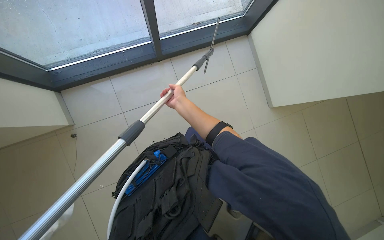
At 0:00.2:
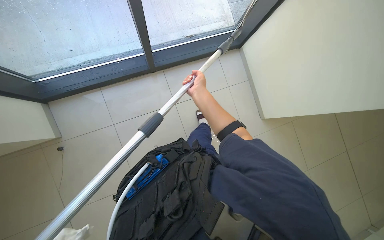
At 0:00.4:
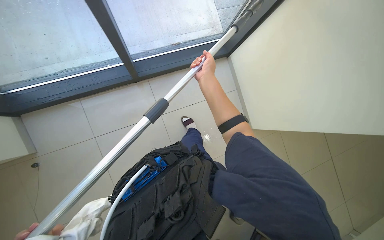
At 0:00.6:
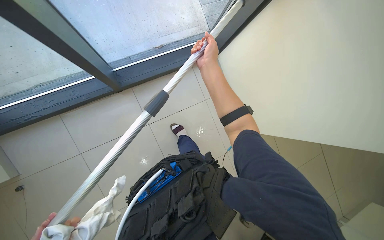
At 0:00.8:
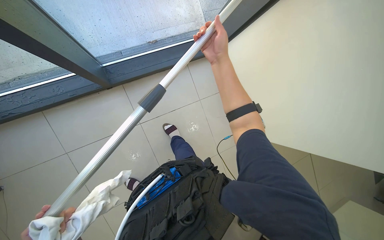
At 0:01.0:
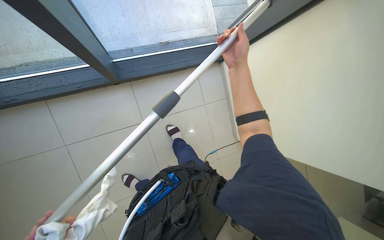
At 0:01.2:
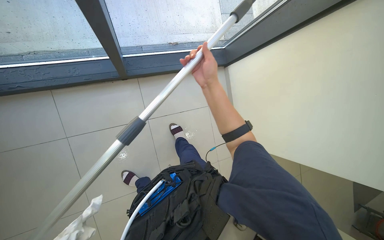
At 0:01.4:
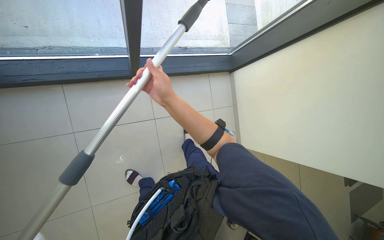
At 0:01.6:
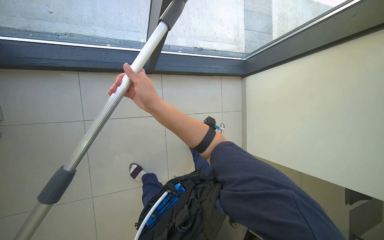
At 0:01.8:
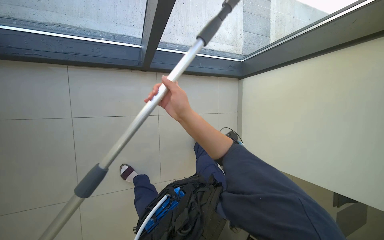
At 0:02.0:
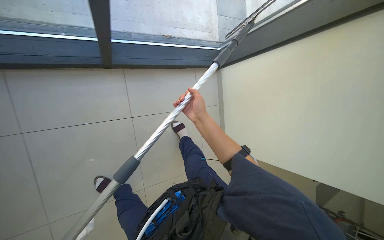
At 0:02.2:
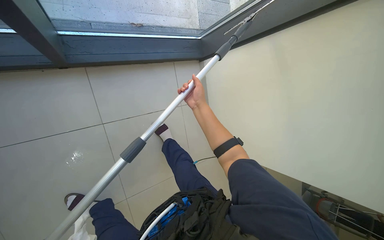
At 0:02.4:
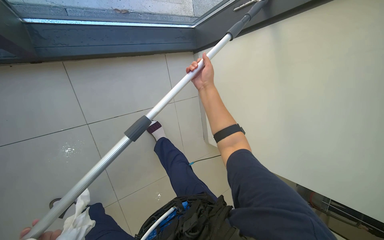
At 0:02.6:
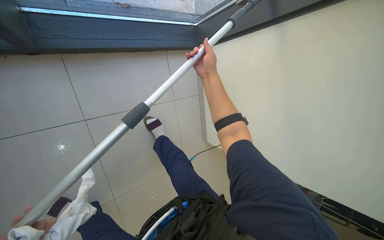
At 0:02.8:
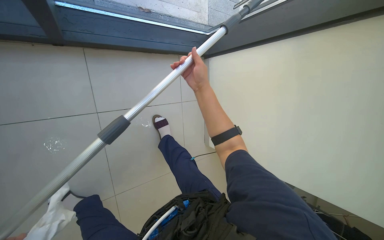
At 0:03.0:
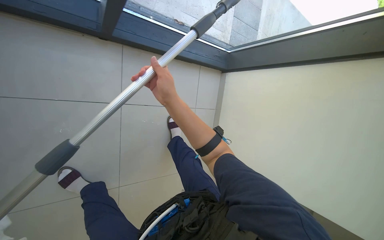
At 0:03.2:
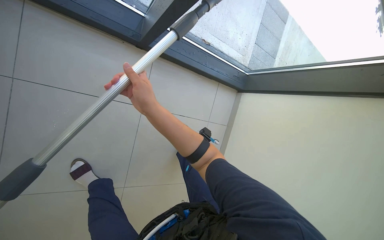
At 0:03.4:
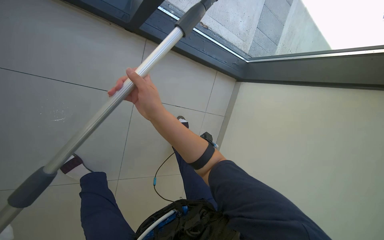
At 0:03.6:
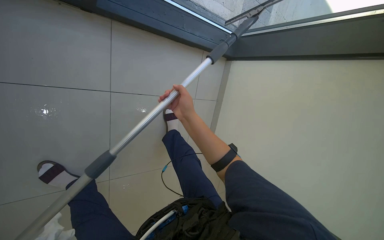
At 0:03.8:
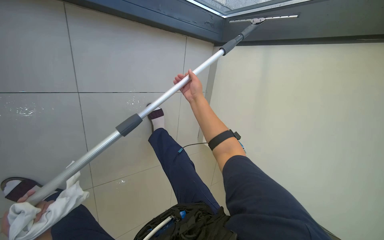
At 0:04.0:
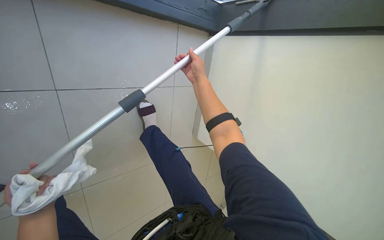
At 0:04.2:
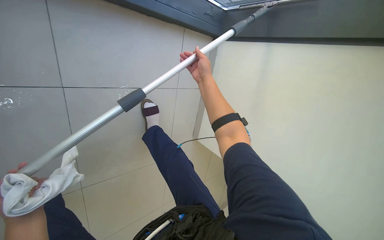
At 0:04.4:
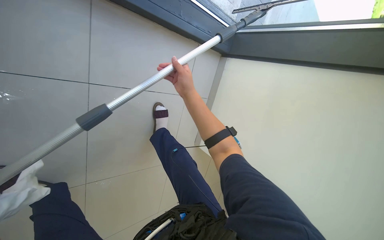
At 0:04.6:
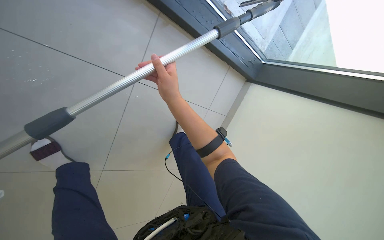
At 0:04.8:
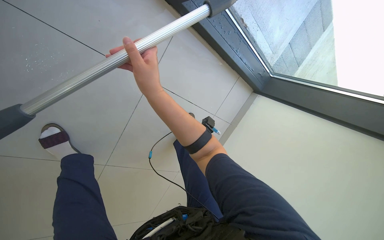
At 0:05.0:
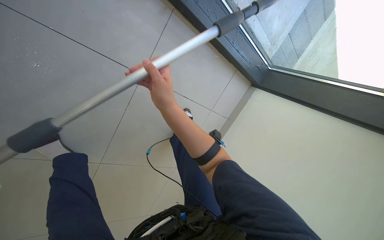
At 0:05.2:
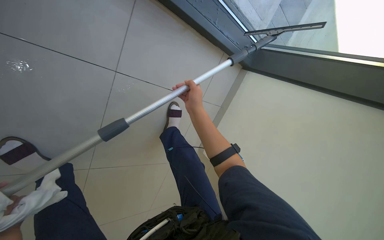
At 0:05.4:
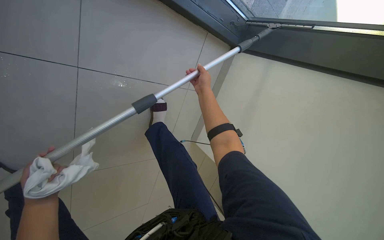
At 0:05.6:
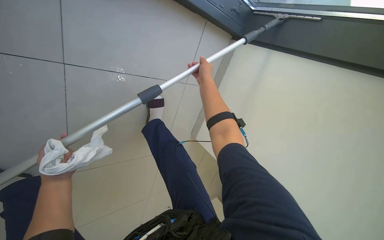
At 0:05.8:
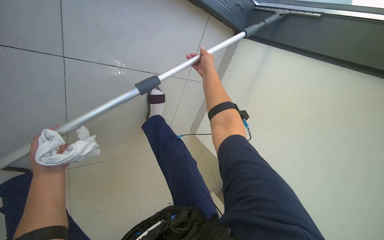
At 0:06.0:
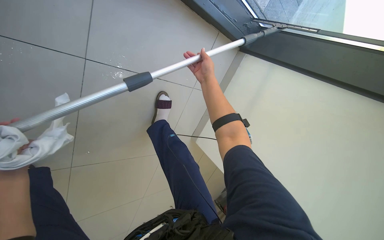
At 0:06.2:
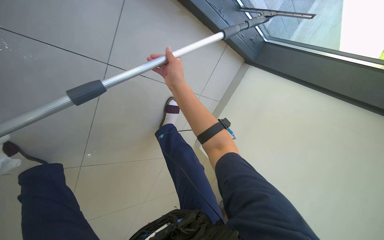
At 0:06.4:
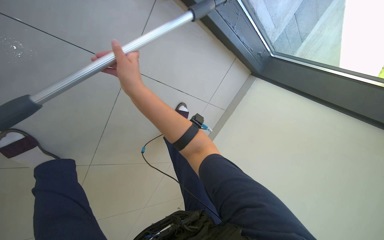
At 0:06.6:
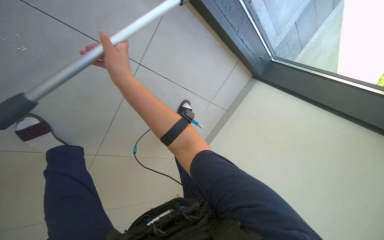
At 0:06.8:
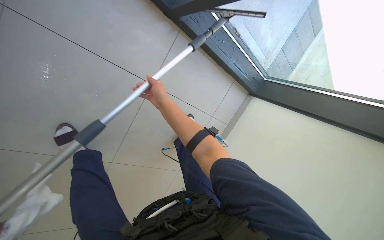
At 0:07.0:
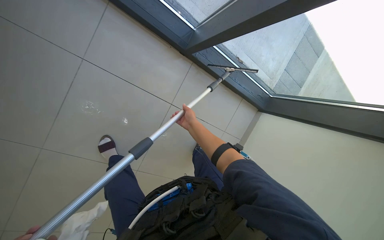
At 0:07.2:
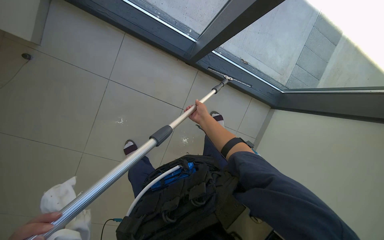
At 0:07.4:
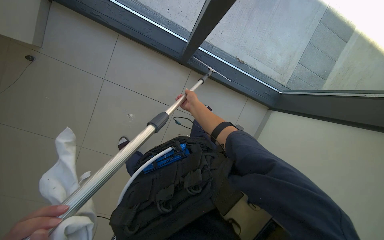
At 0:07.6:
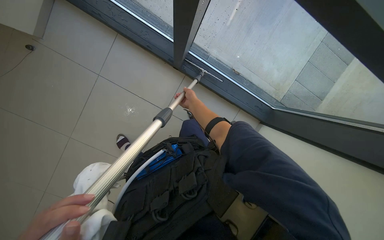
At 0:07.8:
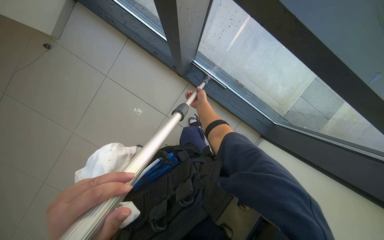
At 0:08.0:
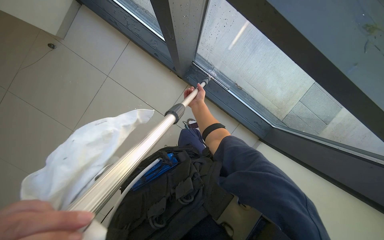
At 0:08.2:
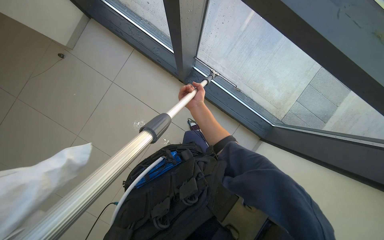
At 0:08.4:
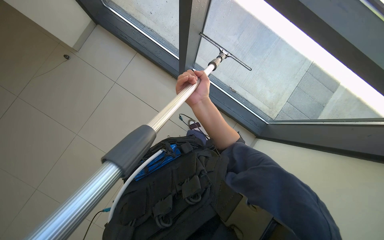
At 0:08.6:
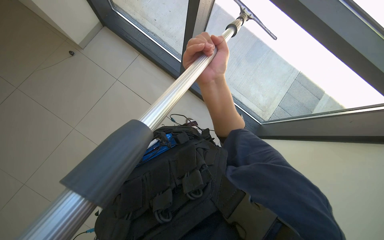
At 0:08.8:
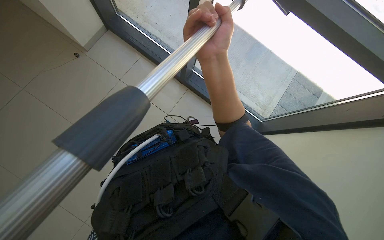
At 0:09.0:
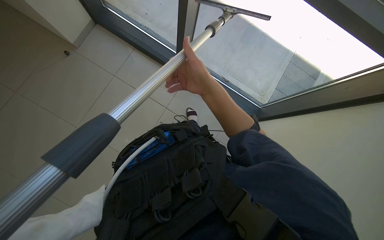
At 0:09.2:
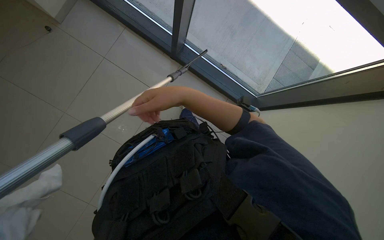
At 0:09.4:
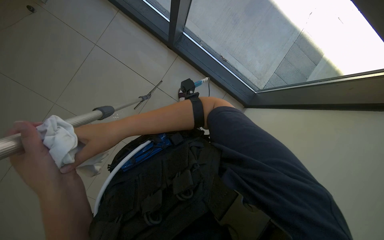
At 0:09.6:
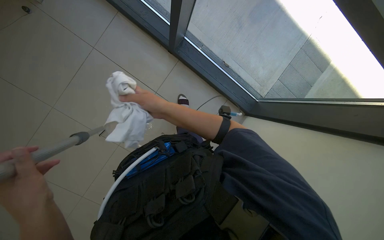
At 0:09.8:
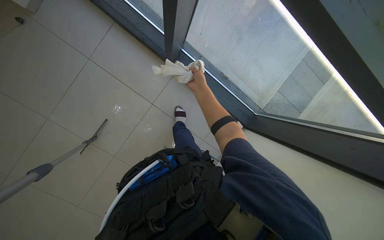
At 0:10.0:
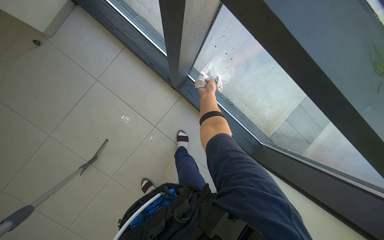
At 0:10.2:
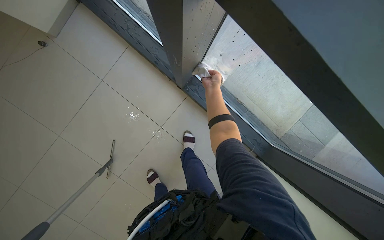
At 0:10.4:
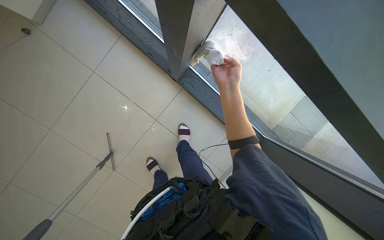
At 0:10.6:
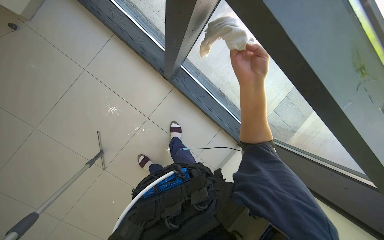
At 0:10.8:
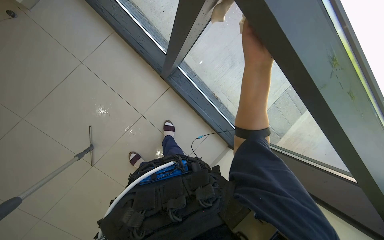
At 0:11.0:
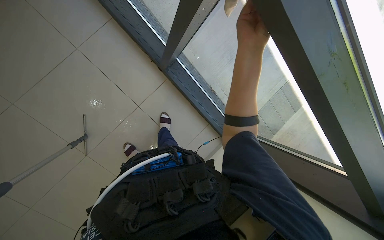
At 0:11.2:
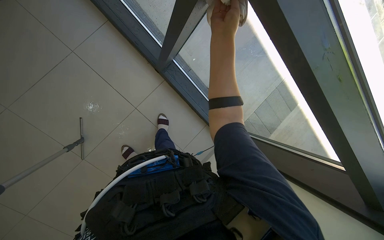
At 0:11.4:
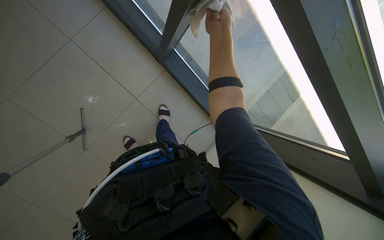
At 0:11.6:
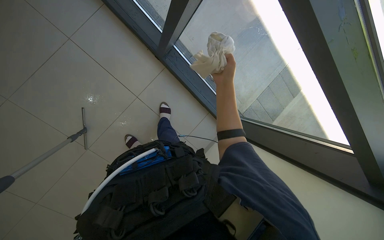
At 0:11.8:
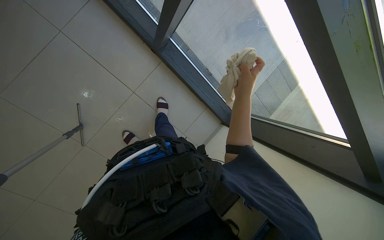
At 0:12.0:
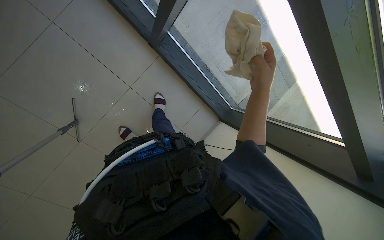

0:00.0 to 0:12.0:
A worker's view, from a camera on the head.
Job: cleaning windows.
The whole recording: Wiping glass frames with cloth. The worker wipes the glass frames using a cloth, both by hand and with a pole.
0:00.0 to 0:01.6: The camera is aimed about 15 degrees further to the right. The camera pitches upward, by approximately 15 degrees. The right hand is displaced nearer to the camera by some 10 cm, and reaches approximately 20 cm to the right, then returns.
0:01.6 to 0:03.0: The right hand goes farther from the camera and returns, some 25 cm each way.
0:03.0 to 0:04.4: The right hand moves nearer and farther over some 20 cm, changing direction 2 times.
0:04.4 to 0:06.0: The right hand heads farther from the camera, covering some 15 cm.
0:06.0 to 0:07.6: The wearer moves some 60 cm. The view swings roughly 20 degrees to the left. The view tilts roughly 35 degrees upward.
0:07.6 to 0:09.0: The right hand heads nearer to the camera, covering about 50 cm.
0:09.0 to 0:10.4: The right hand moves about 25 cm to the left and comes back.

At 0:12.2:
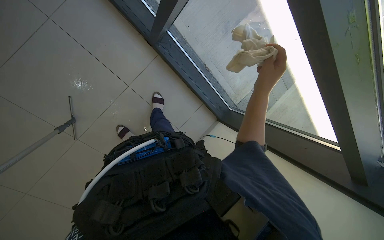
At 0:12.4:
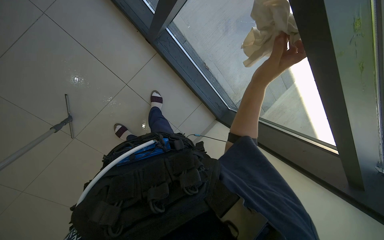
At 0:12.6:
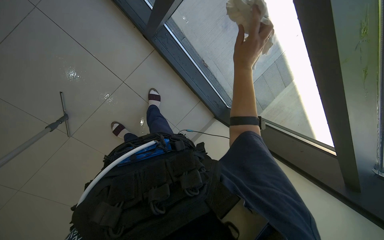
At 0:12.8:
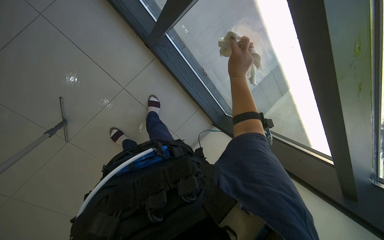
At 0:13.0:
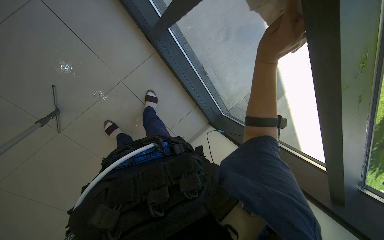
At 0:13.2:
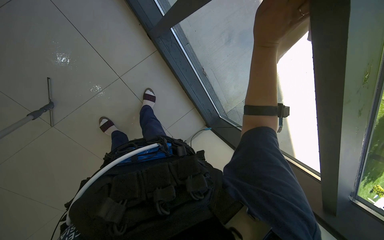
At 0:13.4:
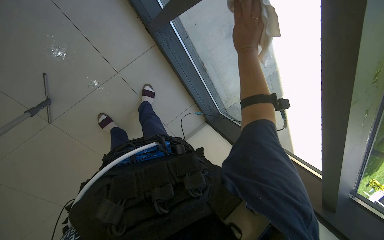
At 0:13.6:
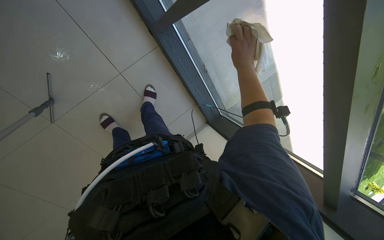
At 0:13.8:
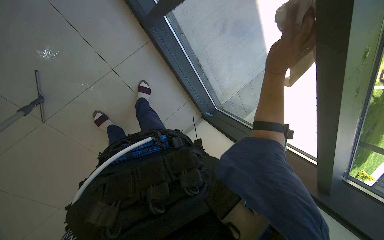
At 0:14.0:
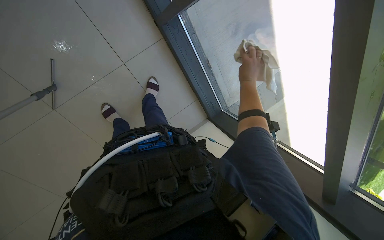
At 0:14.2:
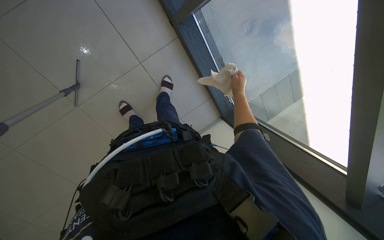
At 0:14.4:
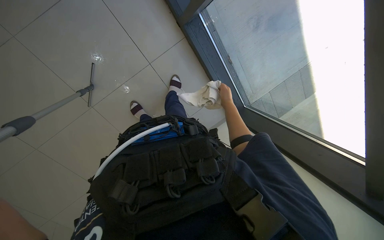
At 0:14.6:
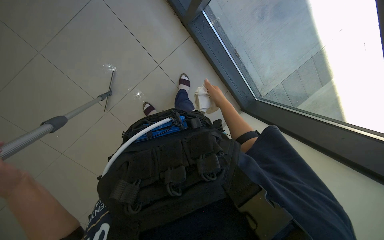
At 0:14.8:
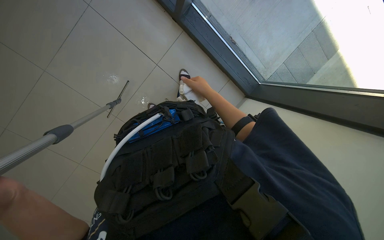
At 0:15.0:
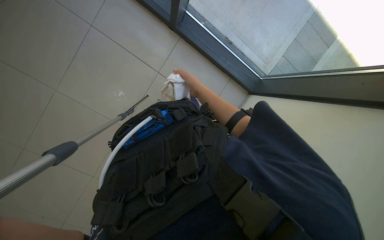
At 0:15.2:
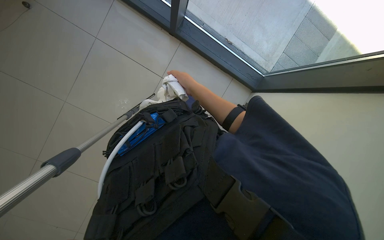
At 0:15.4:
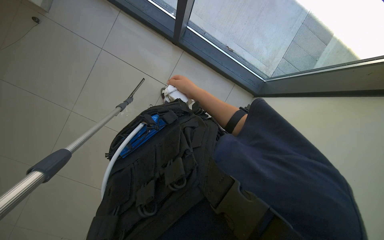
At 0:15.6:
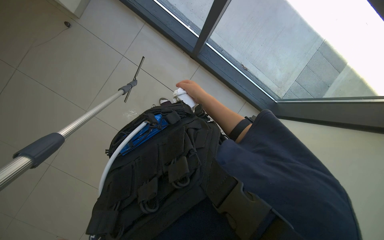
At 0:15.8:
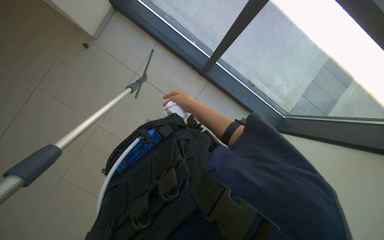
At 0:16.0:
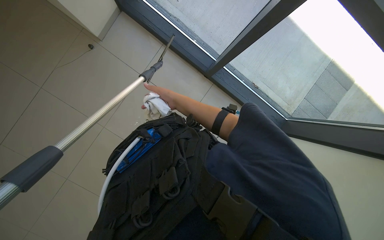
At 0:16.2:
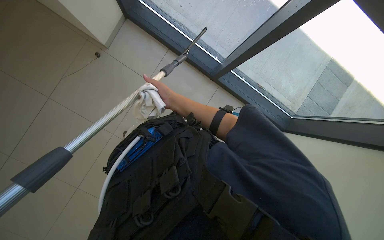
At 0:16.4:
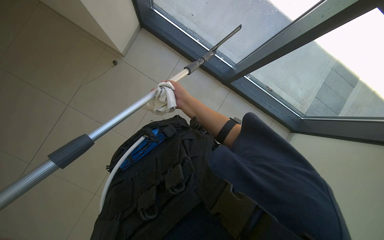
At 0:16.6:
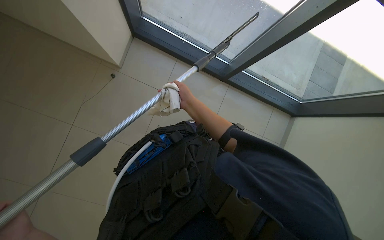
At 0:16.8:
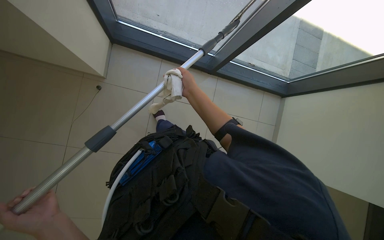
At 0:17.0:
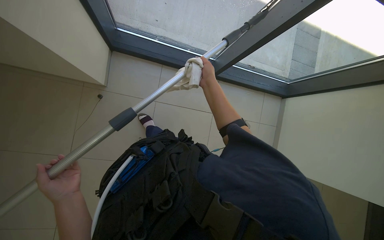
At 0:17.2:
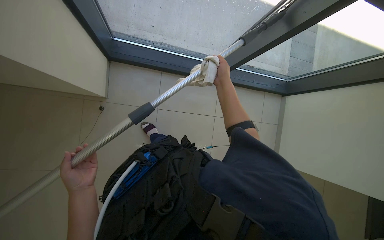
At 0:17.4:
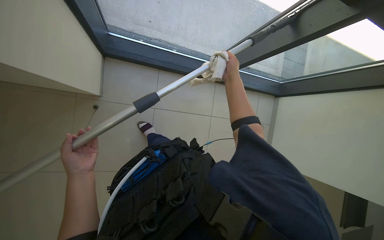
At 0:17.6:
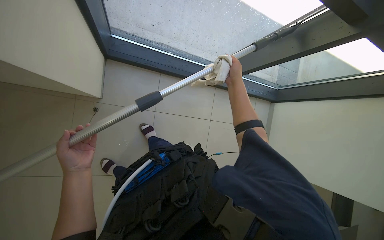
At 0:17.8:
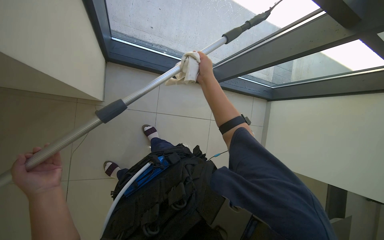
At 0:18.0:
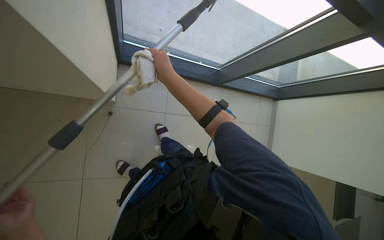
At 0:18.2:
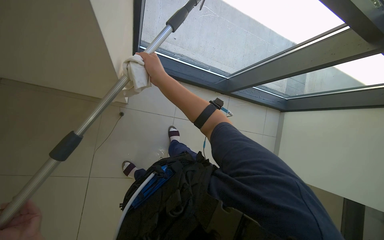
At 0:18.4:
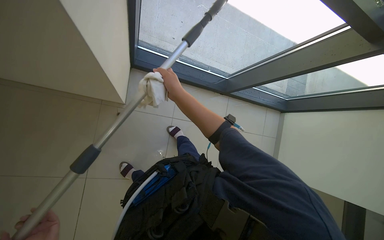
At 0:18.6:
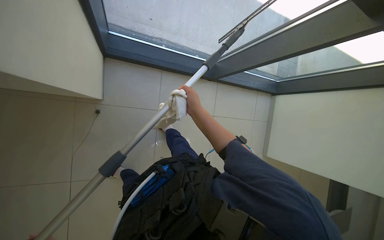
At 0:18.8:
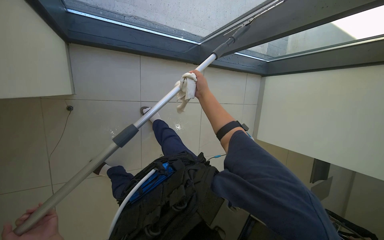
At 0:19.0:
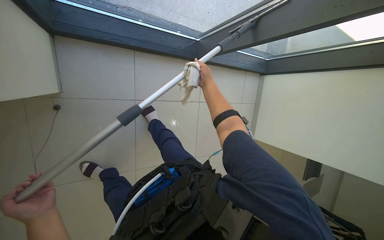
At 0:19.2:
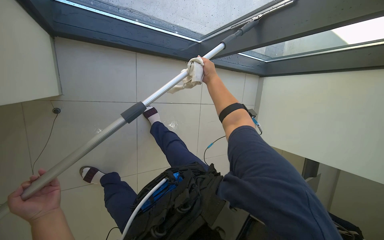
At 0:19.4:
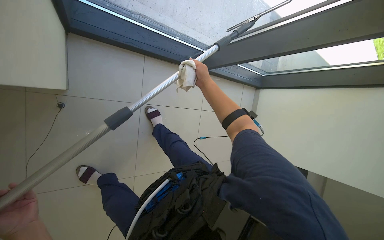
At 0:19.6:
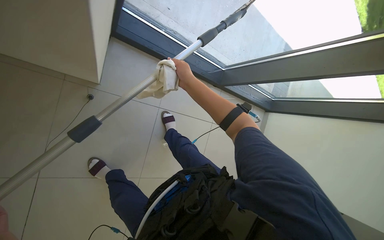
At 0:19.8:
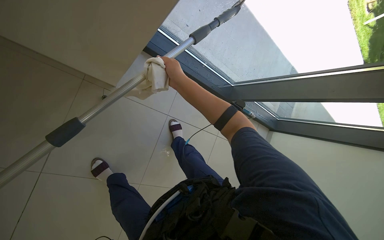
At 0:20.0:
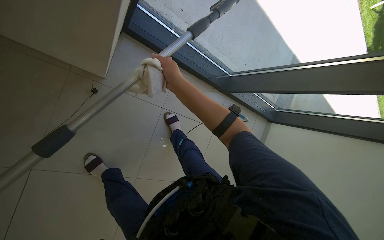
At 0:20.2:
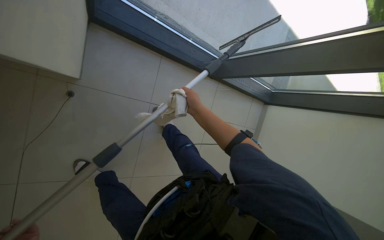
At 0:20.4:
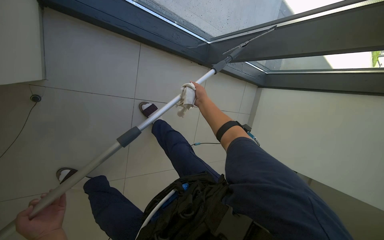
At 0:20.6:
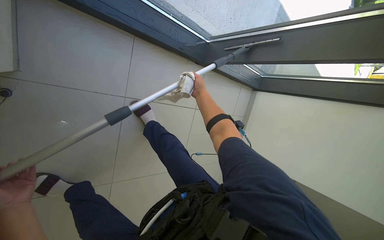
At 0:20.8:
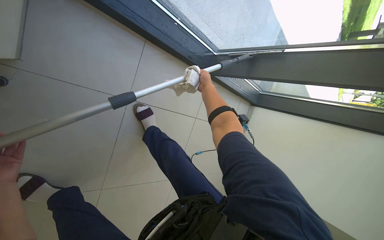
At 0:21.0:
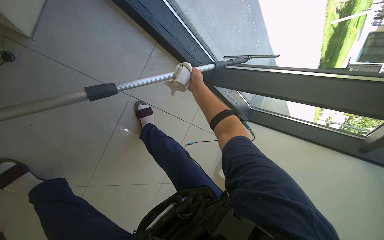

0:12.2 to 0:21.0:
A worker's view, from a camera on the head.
Job: cleaning windows.
The whole recording: Wiping glass frames with cloth. The worker wipes the glass frames using a cloth, both by hand and with a pole.
0:12.2 to 0:13.6: The right hand goes roughly 15 cm up the picture.
0:13.6 to 0:15.2: The camera is aimed some 25 degrees further to the left. The right hand goes about 15 cm to the left and down the picture.
0:15.2 to 0:16.6: The view tips upward by approximately 20 degrees.
0:19.6 to 0:21.0: The right hand travels farther from the camera by roughly 30 cm.
